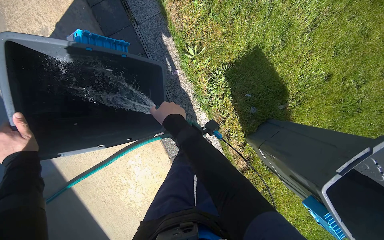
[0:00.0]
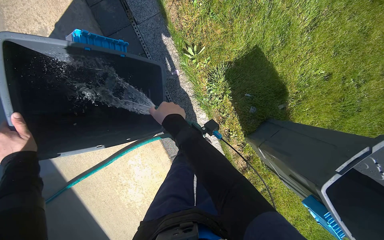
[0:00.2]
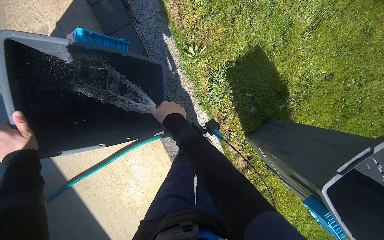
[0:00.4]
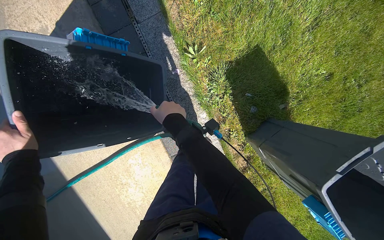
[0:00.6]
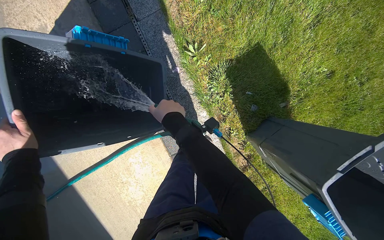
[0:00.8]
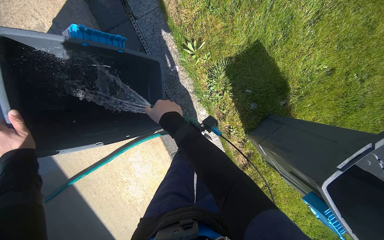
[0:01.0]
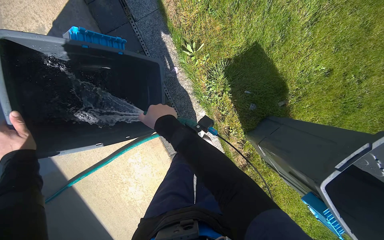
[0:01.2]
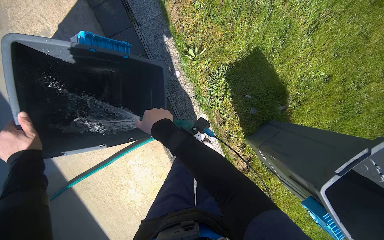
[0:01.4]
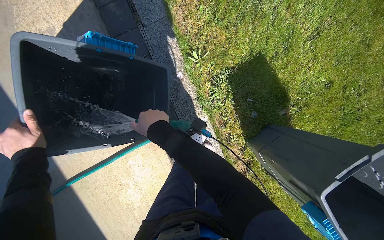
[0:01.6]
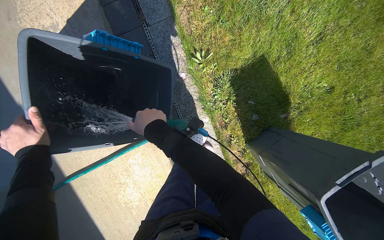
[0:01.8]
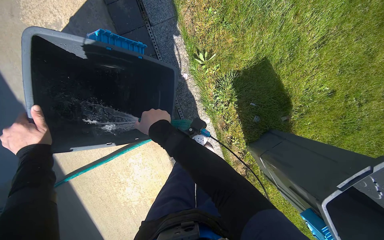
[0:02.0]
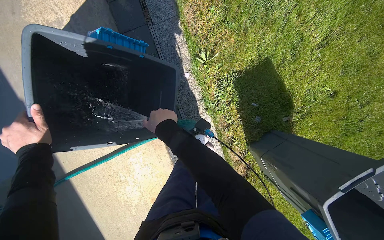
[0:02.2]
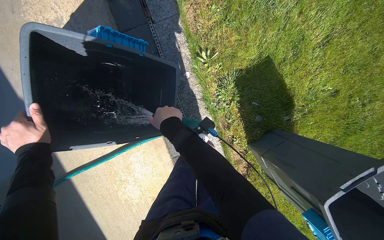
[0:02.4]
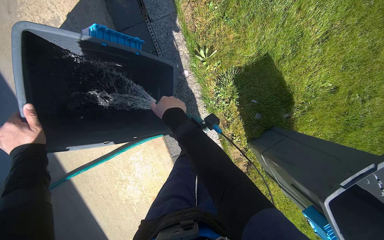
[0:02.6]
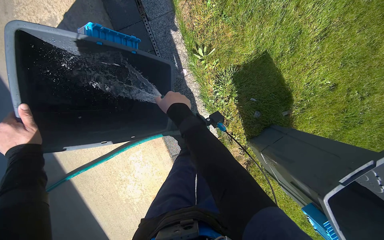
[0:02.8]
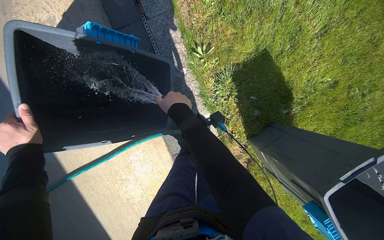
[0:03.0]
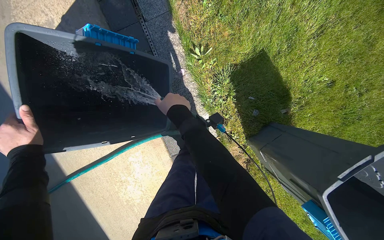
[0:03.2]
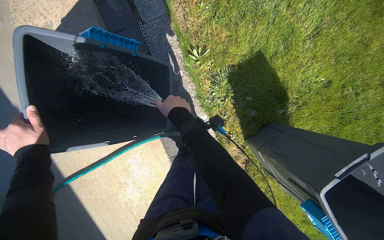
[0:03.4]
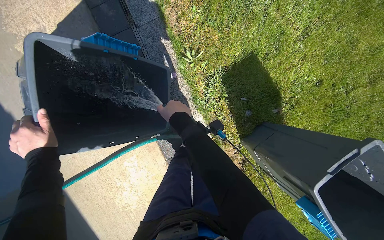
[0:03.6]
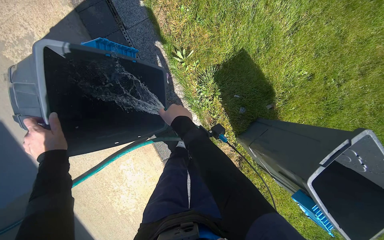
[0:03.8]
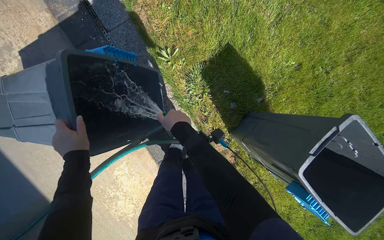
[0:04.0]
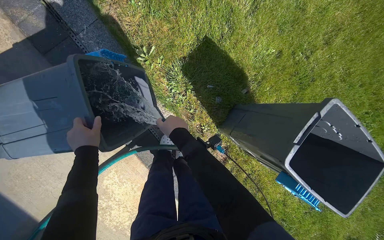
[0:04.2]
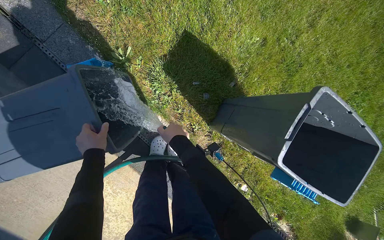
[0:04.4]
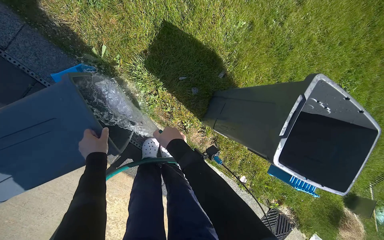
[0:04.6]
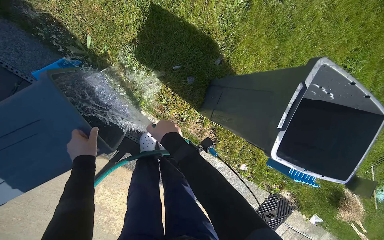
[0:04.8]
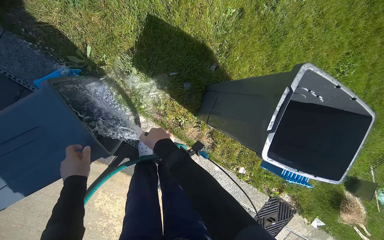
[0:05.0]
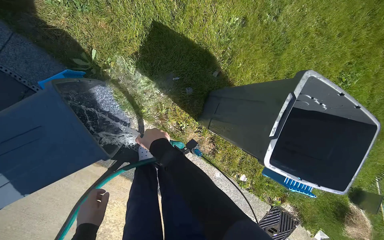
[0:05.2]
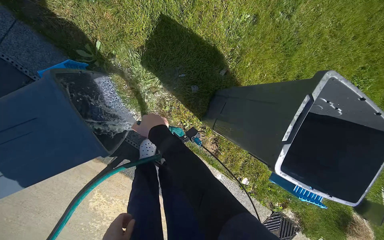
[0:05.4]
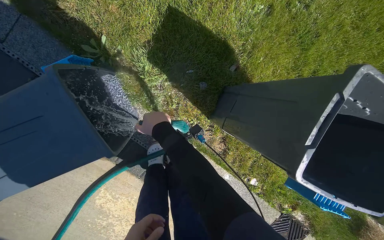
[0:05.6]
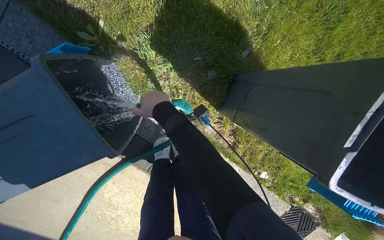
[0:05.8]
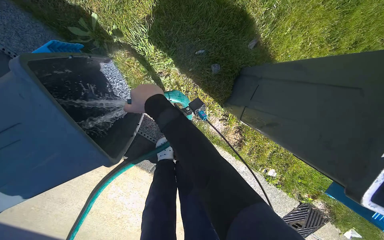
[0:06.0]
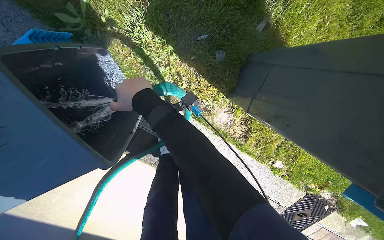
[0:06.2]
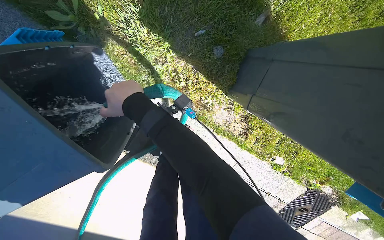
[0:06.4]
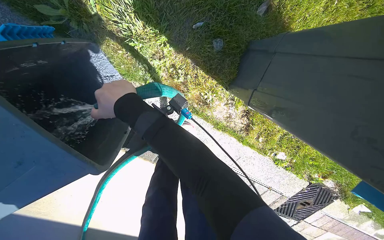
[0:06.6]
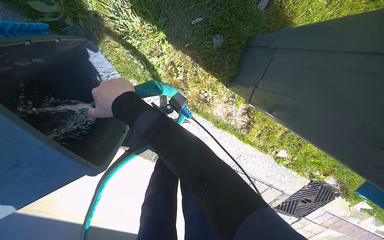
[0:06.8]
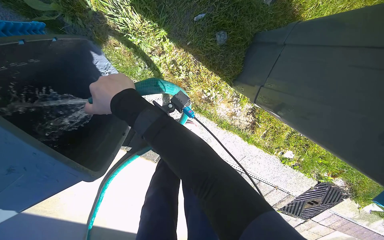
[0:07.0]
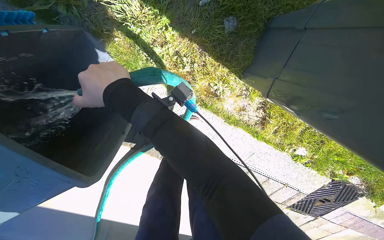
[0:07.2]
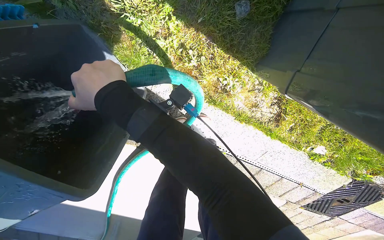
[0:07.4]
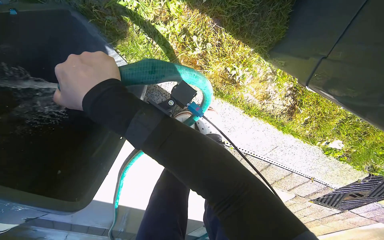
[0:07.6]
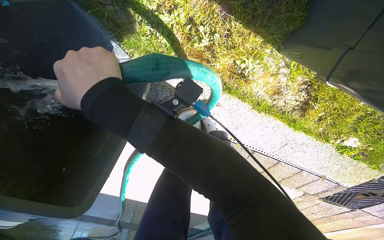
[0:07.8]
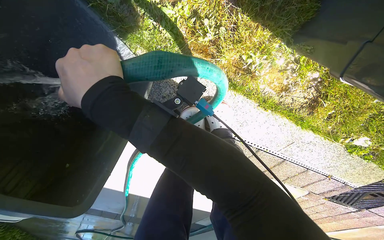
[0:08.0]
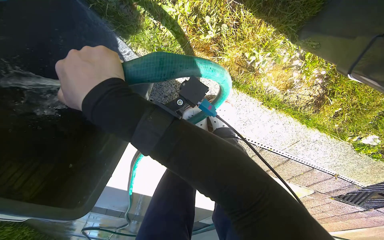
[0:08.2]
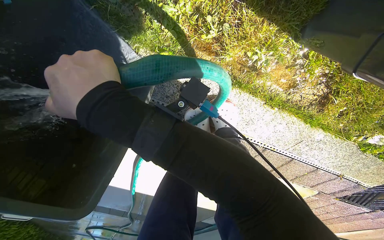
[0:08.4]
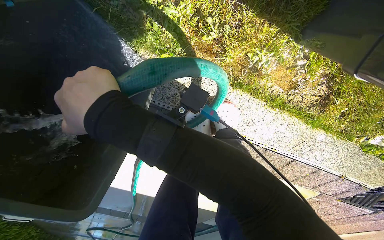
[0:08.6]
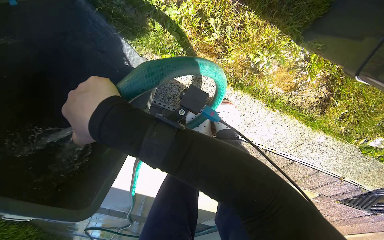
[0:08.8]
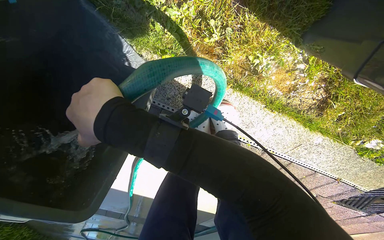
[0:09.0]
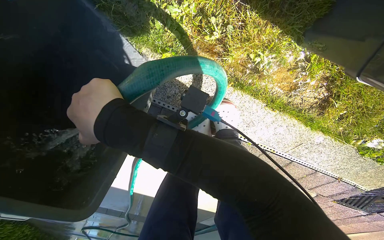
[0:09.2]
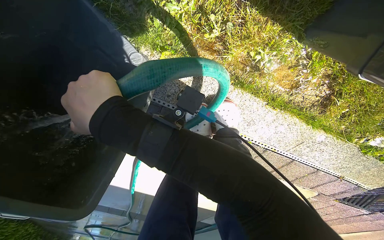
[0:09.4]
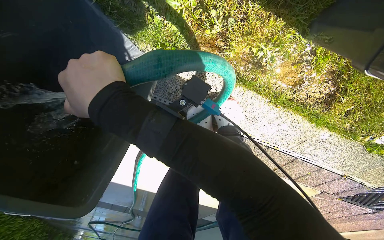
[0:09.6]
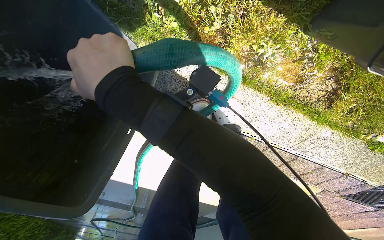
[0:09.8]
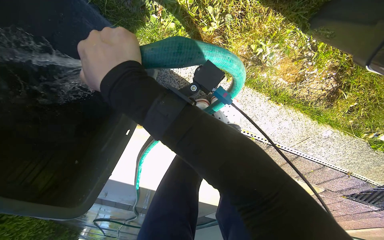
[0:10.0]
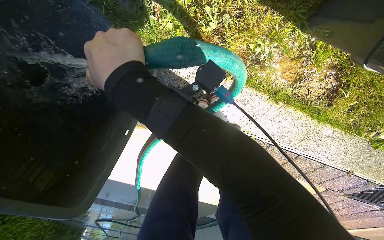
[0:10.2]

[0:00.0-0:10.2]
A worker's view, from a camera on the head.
Job: managing trash.
The whole recording: Spraying water to clean bins and surrounding area. The worker sprays water with a hose to clean the bins and the adjacent ground and drain.
0:00.0 to 0:03.0: The hands stay close to where they were, moving slightly.
0:03.0 to 0:04.4: The left hand travels to the right and farther from the camera by approximately 40 cm; the right hand travels down the picture by approximately 10 cm.
0:04.4 to 0:05.8: The right hand is displaced up the picture by roughly 10 cm.
0:05.8 to 0:07.2: The view tips downward by some 15 degrees.

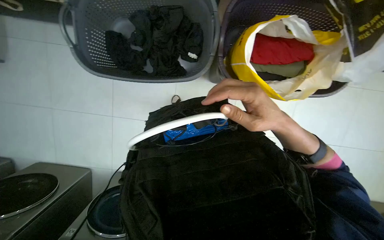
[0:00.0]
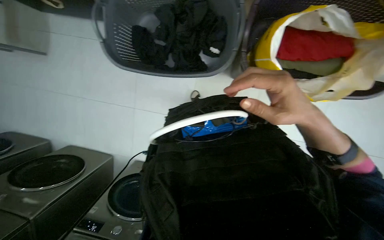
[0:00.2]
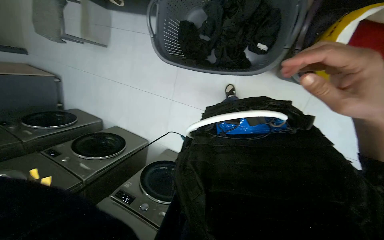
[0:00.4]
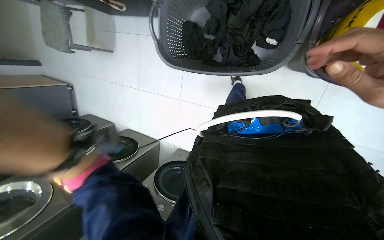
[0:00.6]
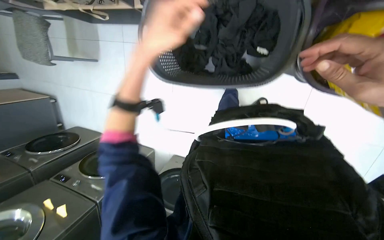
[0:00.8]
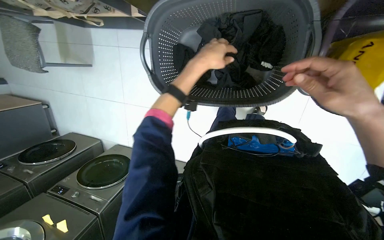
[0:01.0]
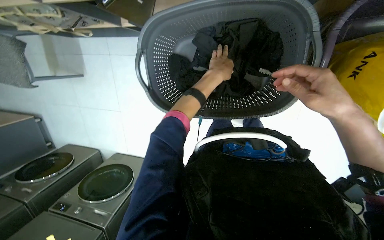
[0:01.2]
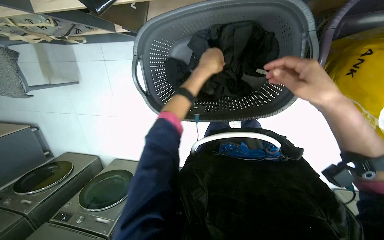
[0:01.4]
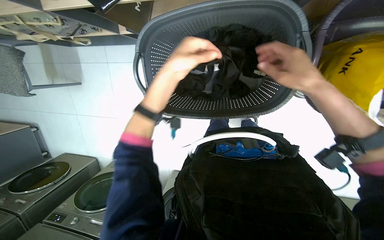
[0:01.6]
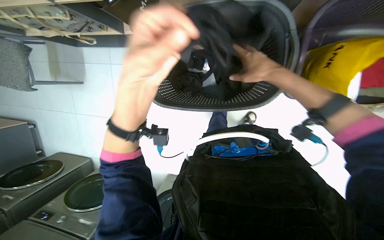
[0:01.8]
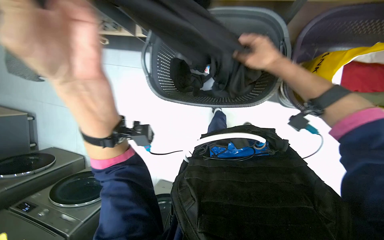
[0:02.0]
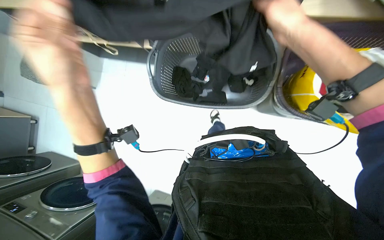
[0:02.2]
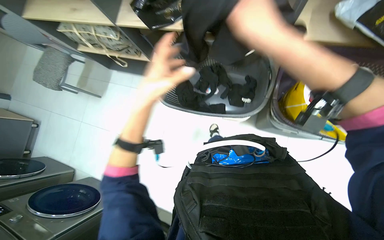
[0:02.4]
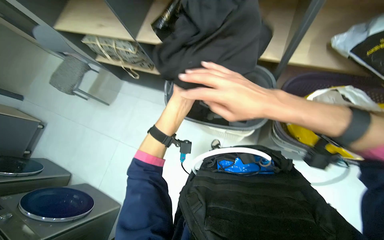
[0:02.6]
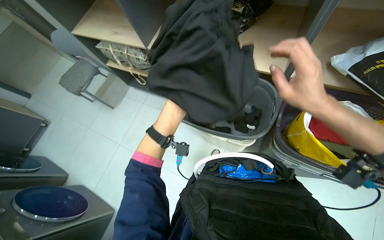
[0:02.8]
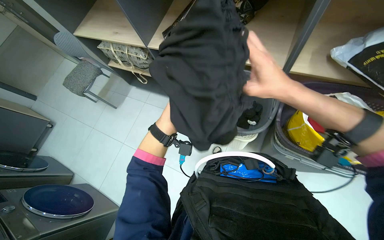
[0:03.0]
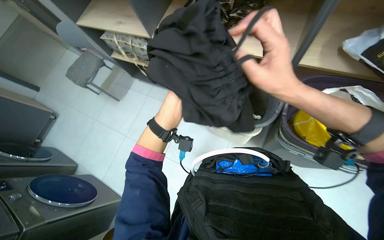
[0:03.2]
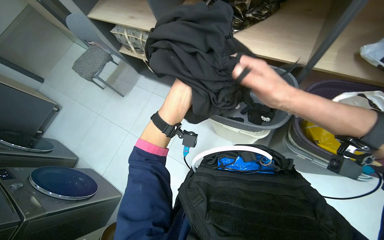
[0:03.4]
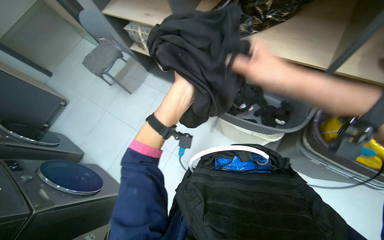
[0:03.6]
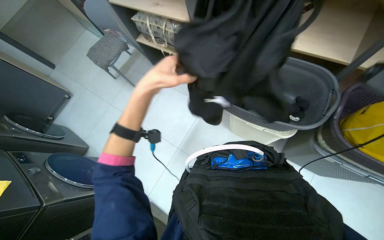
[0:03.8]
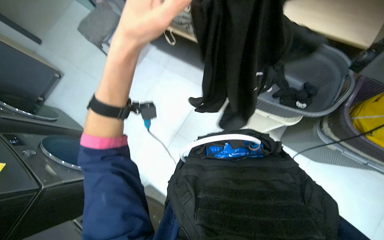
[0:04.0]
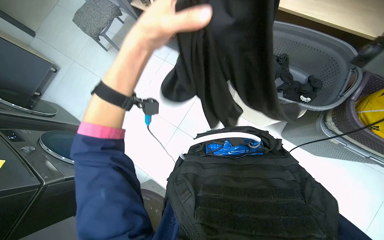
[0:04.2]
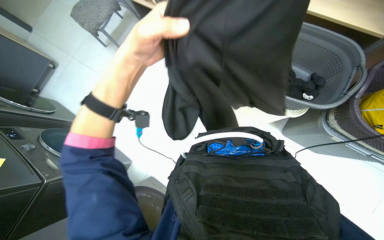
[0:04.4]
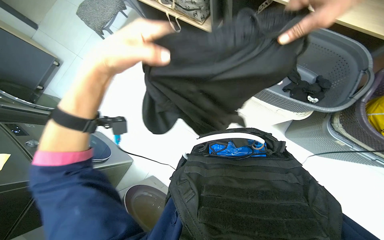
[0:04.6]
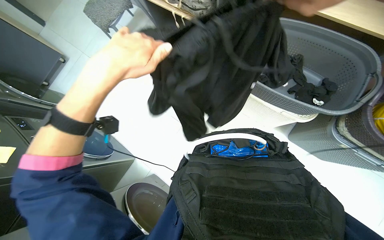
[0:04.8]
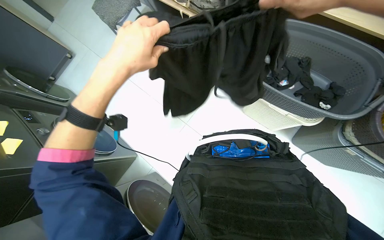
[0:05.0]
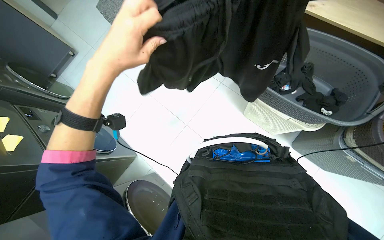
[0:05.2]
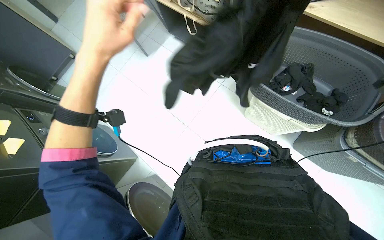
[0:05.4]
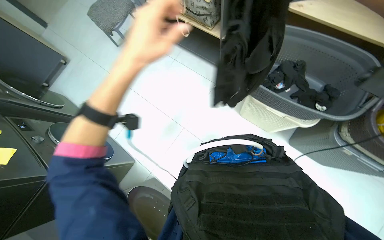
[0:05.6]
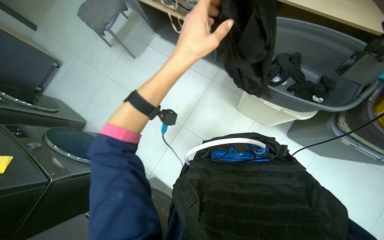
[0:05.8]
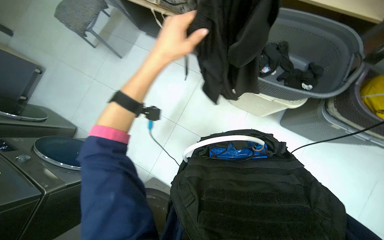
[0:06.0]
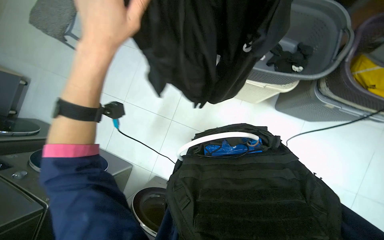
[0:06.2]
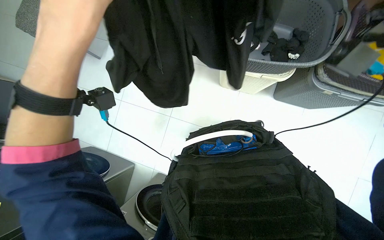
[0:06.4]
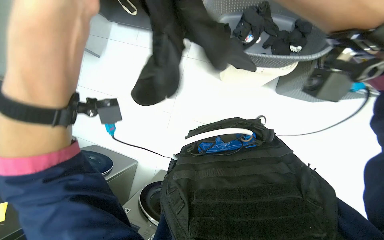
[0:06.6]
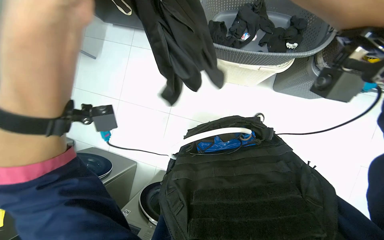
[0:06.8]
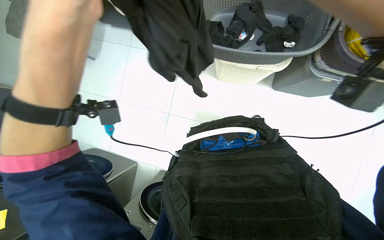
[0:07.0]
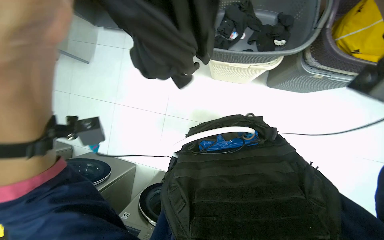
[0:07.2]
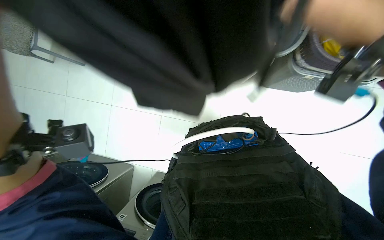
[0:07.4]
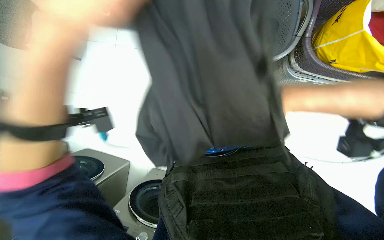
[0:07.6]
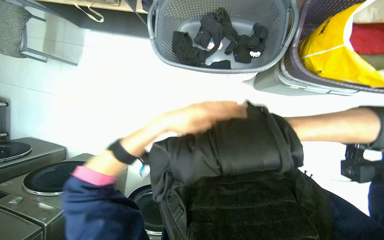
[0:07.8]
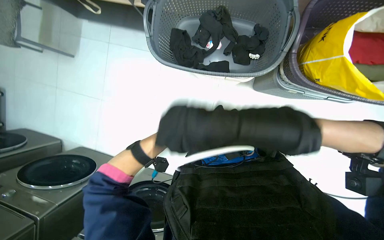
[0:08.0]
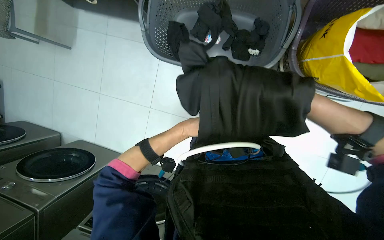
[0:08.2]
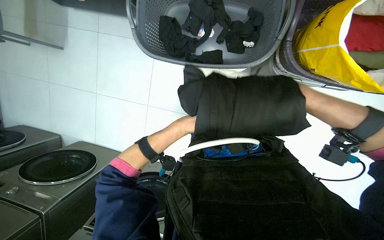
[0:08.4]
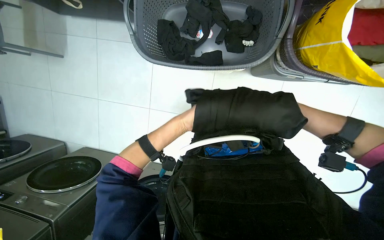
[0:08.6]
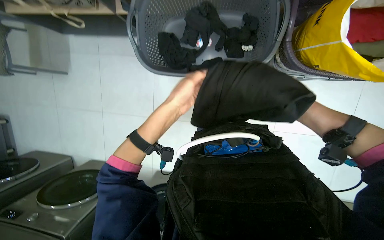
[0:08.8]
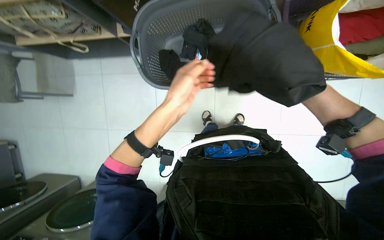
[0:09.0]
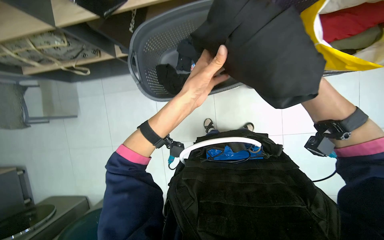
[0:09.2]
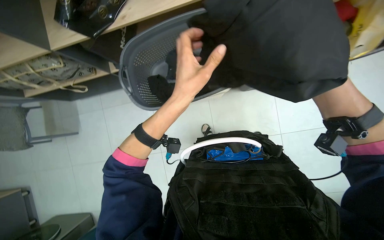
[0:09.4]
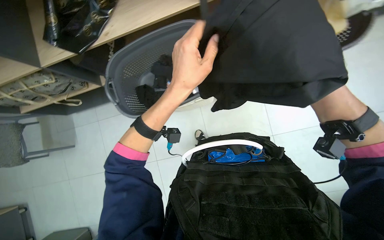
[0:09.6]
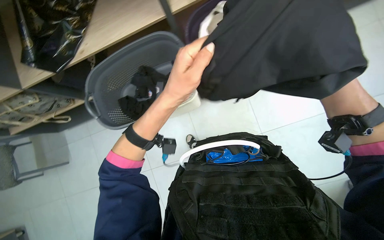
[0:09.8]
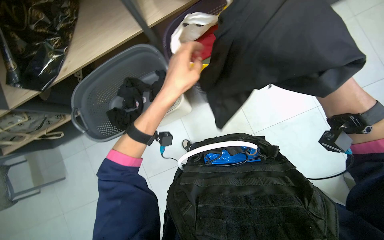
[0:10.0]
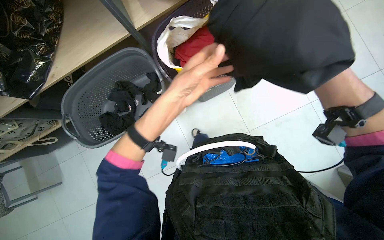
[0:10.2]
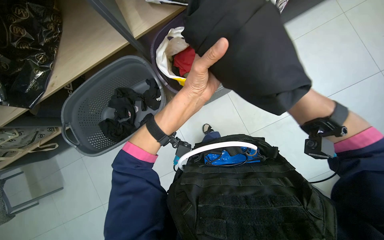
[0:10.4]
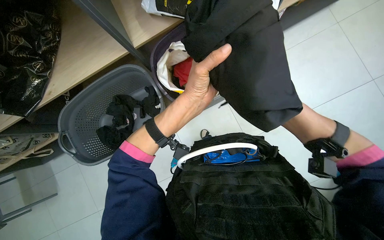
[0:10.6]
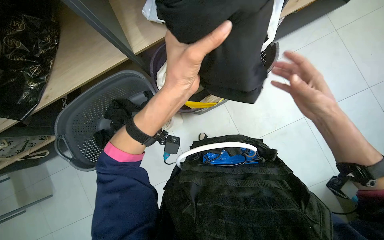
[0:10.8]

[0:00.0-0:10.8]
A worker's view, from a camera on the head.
Job: managing laundry.
The whole recording: Sorting and folding socks. The worker sorts and folds black socks from a laundry basket.
0:00.0 to 0:01.6: The view swings some 15 degrees to the left.
0:01.6 to 0:03.0: The view tips upward by roughly 30 degrees. The right hand heads to the left, covering approximately 15 cm.
0:03.0 to 0:04.6: The wearer looks approximately 15 degrees further downward. The left hand goes approximately 35 cm to the left.
0:04.6 to 0:06.2: The left hand travels to the right and back again, approximately 15 cm each way.
0:09.2 to 0:10.8: The left hand travels nearer to the camera by about 15 cm.
